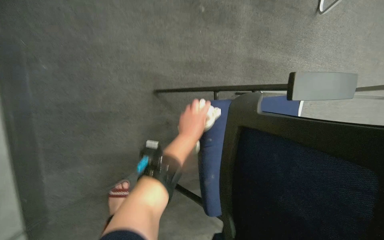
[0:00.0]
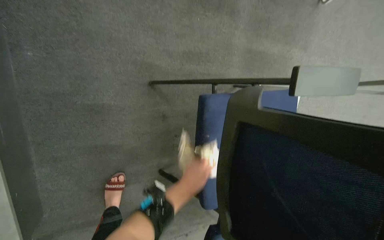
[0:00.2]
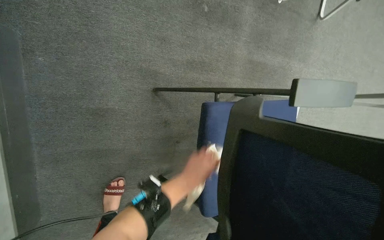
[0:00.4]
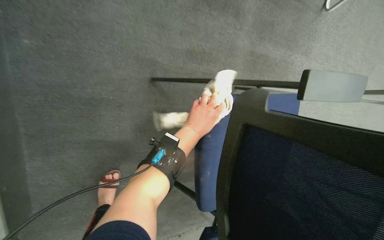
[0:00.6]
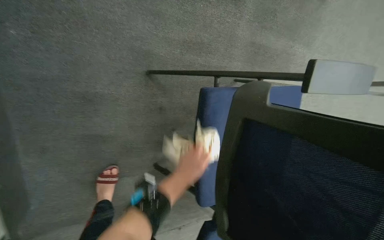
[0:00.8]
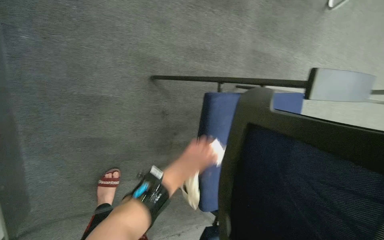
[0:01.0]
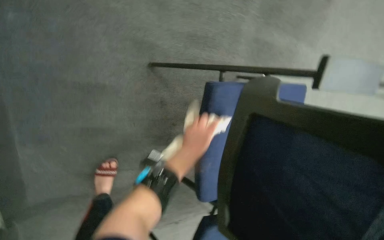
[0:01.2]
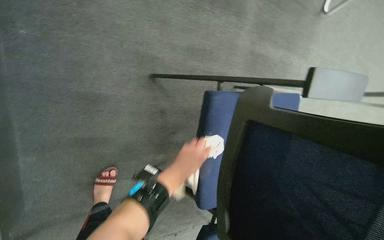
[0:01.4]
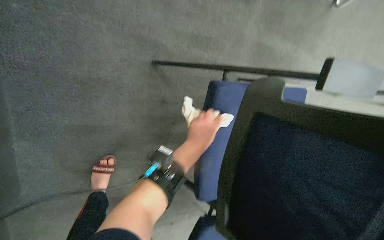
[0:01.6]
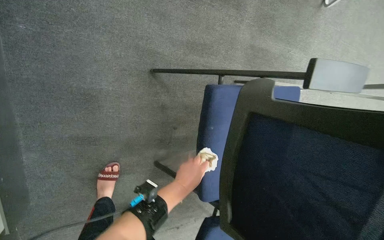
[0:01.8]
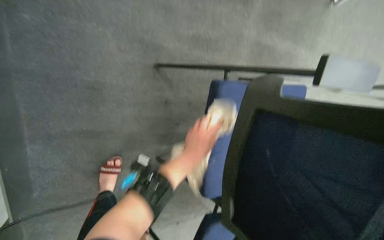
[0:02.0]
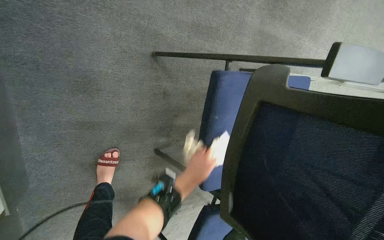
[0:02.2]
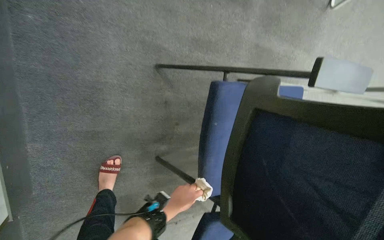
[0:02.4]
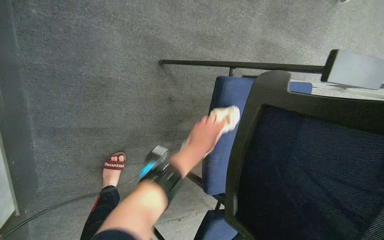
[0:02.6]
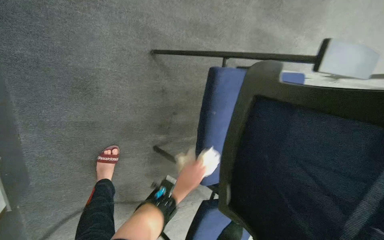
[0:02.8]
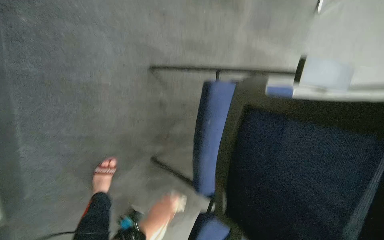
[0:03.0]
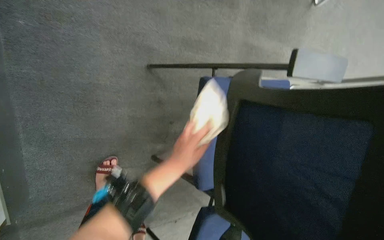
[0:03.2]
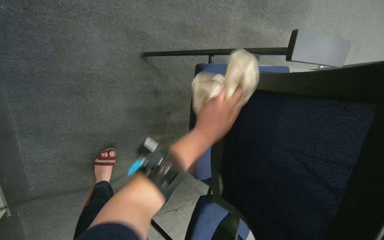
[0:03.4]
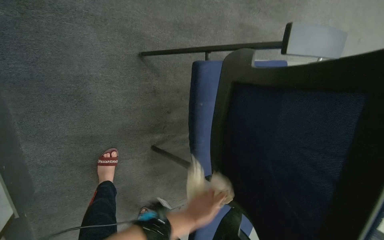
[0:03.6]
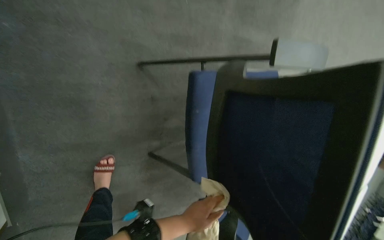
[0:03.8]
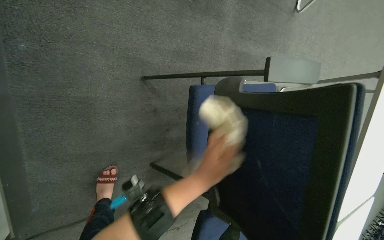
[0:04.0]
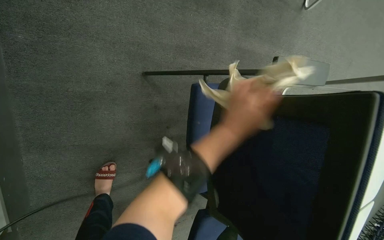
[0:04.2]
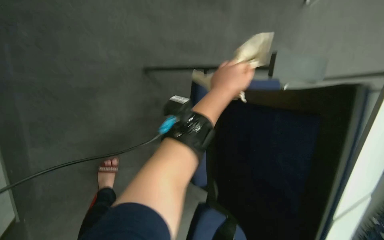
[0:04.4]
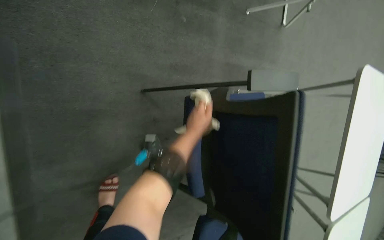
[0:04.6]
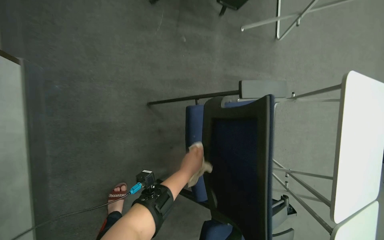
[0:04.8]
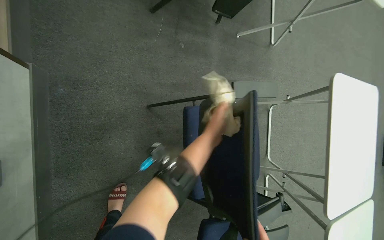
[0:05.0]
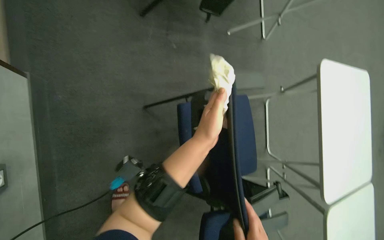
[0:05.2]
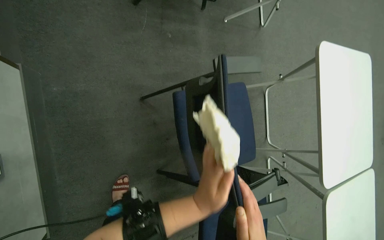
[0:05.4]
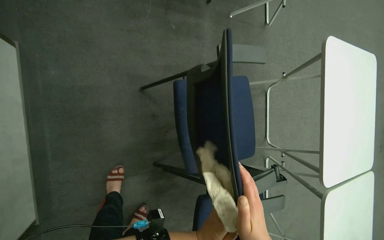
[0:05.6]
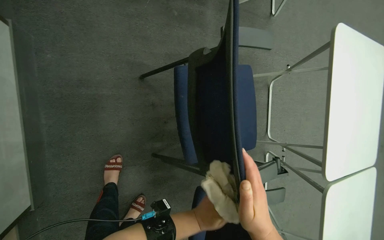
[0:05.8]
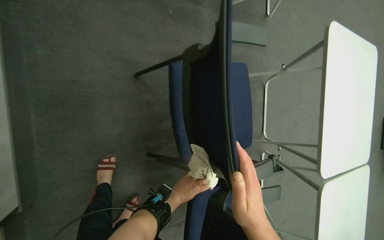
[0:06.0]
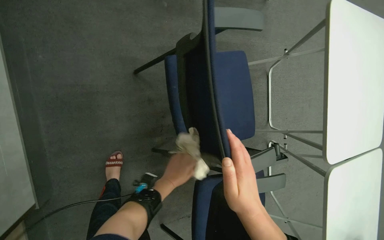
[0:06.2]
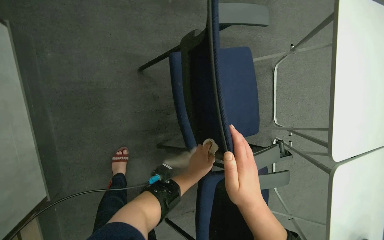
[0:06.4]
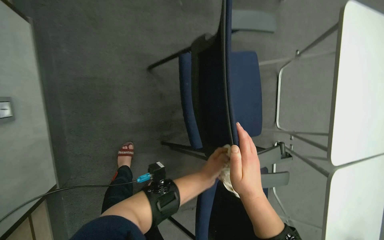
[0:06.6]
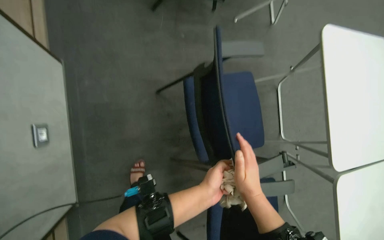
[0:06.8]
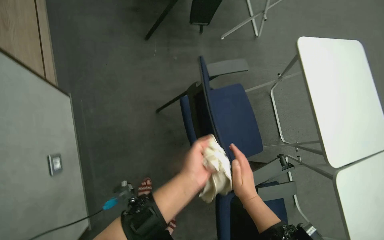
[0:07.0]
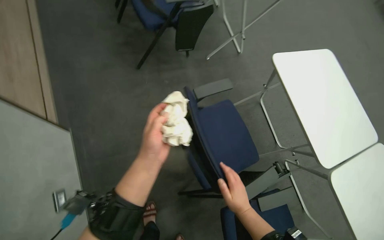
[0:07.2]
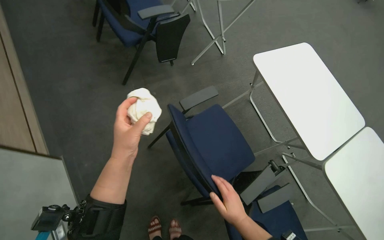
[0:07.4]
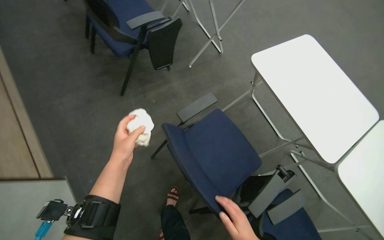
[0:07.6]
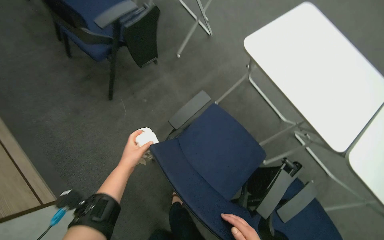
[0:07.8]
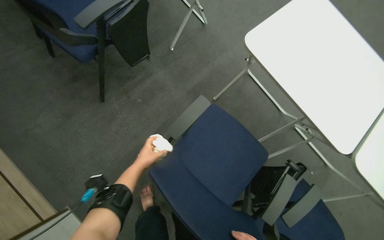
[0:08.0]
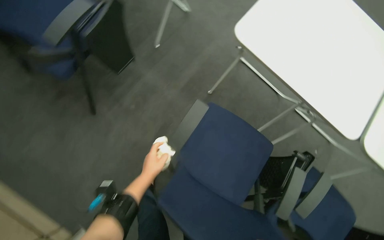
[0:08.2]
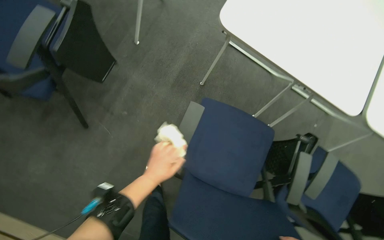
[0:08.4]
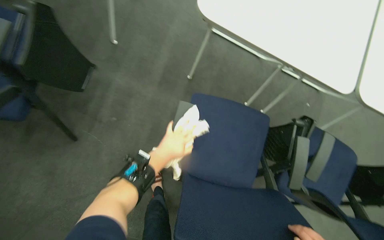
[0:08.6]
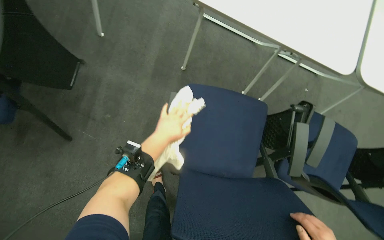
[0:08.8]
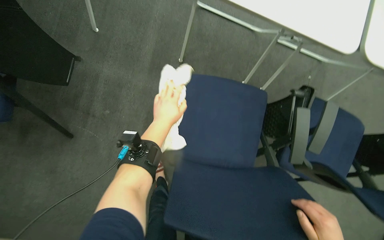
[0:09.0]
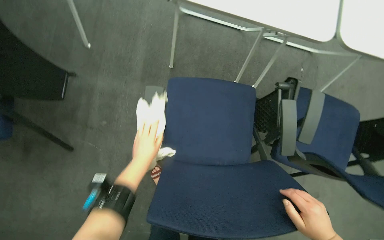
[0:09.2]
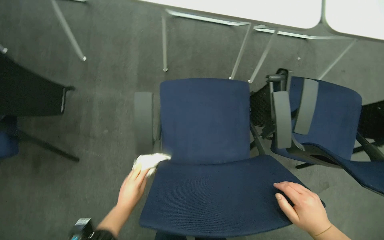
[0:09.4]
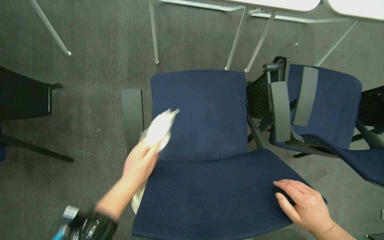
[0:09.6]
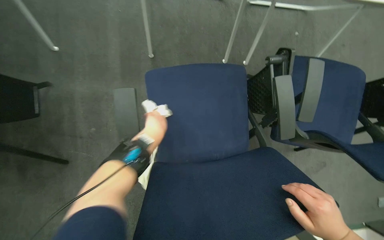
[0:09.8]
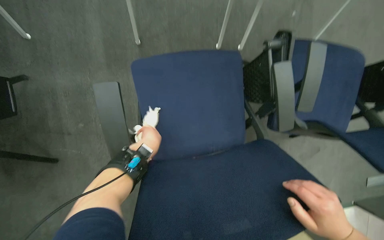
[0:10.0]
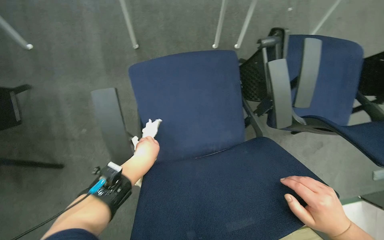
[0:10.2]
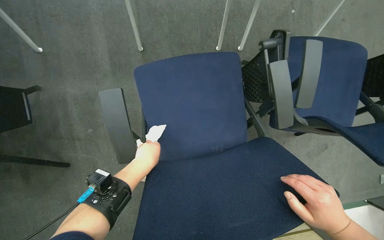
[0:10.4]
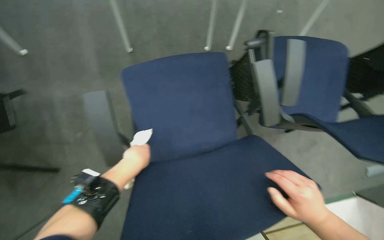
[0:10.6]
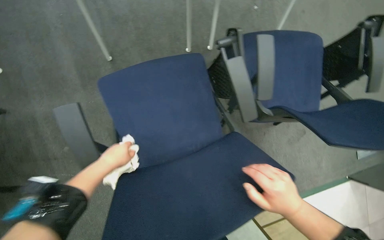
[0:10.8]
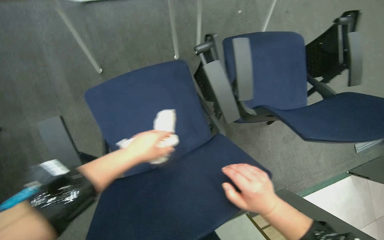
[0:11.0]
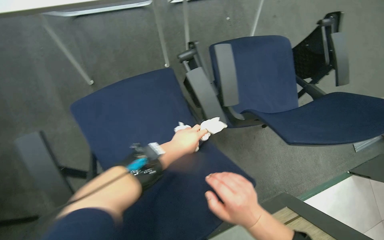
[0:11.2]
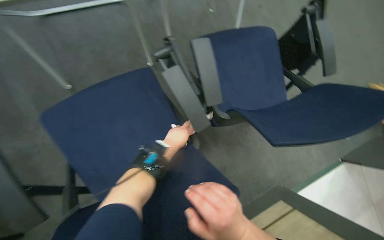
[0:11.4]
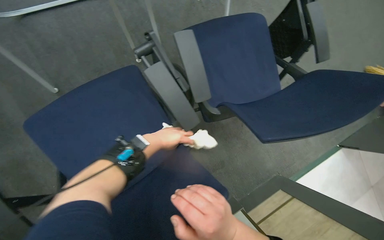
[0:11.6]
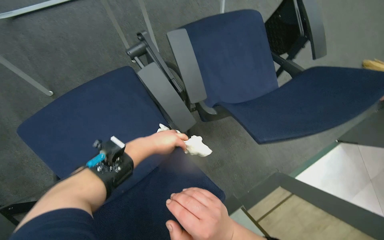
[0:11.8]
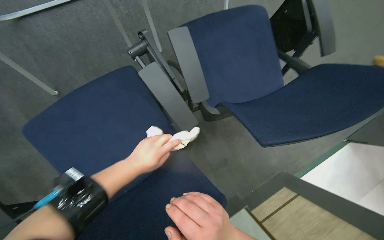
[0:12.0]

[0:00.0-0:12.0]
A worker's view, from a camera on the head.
Job: wiping surfaces.
The whole recording: Wiping conference room tables and chairs. The worker wipes down tables and chairs in the conference room, periodically rinsing the cloth.
0:00.0 to 0:01.6: The left hand swings up and down the picture, about 15 cm each way, with 3 reversals.
0:01.6 to 0:03.0: The left hand moves up and down the picture over approximately 20 cm, changing direction 2 times.
0:03.0 to 0:04.4: The left hand swings up and down the picture, approximately 35 cm each way, with 2 reversals.
0:06.0 to 0:07.6: The view tips upward by approximately 15 degrees. The scene rotates counterclockwise by approximately 30 degrees.
0:07.6 to 0:09.0: The view tilts about 25 degrees downward. The scene turns about 45 degrees counterclockwise in the picture.
0:09.0 to 0:10.4: The left hand goes up and down the picture, approximately 30 cm each way, reversing 2 times.

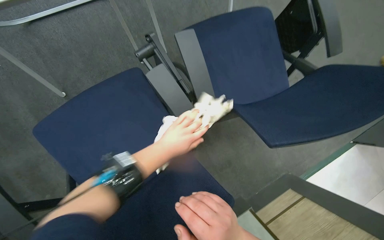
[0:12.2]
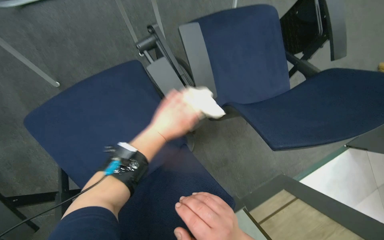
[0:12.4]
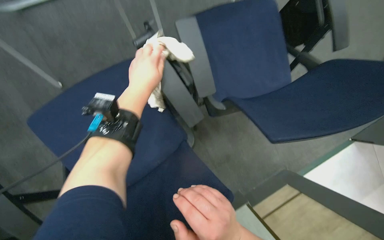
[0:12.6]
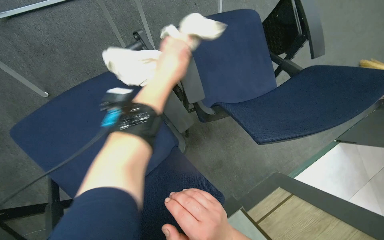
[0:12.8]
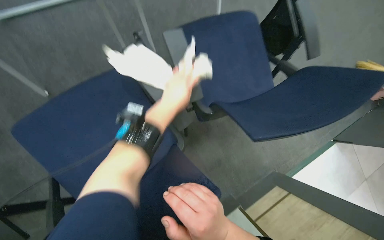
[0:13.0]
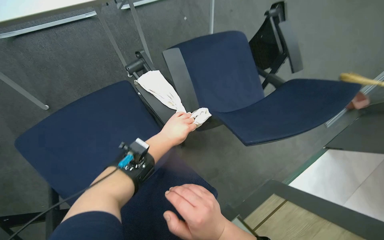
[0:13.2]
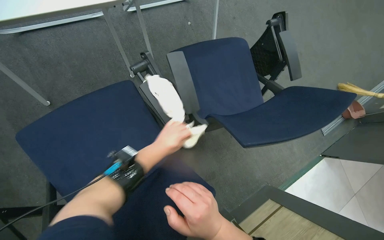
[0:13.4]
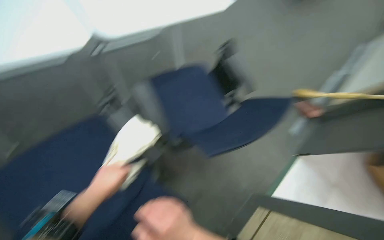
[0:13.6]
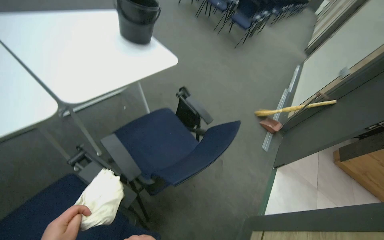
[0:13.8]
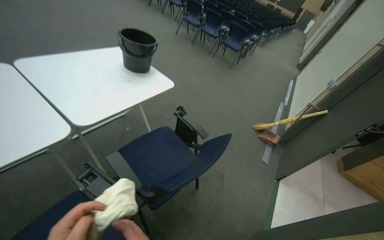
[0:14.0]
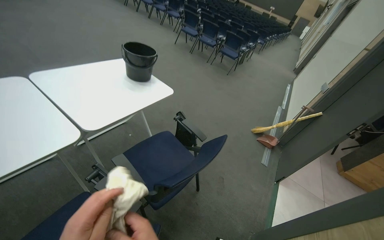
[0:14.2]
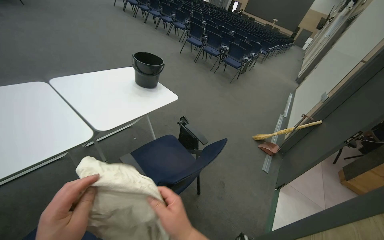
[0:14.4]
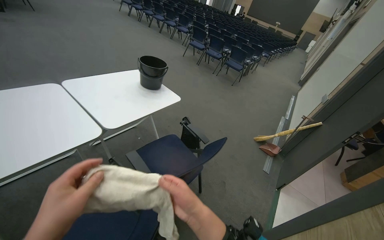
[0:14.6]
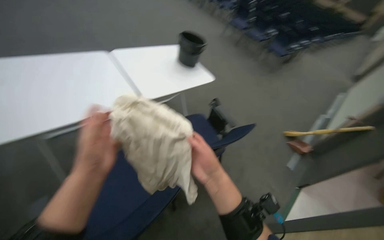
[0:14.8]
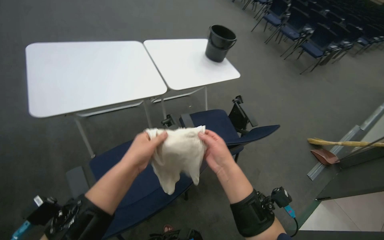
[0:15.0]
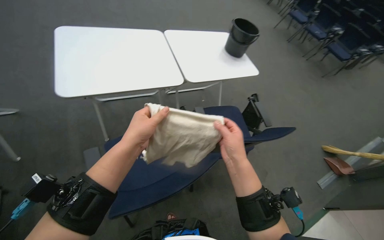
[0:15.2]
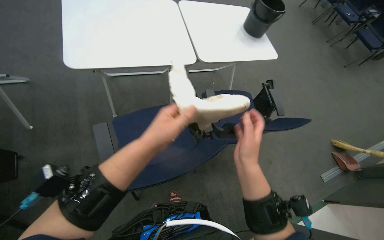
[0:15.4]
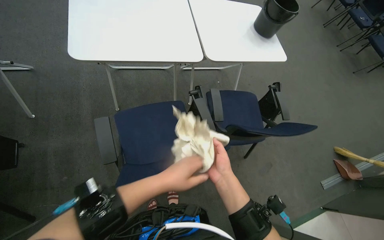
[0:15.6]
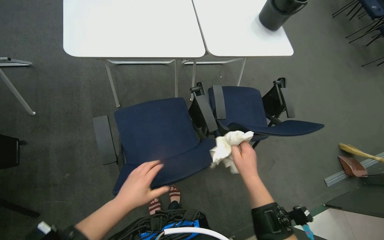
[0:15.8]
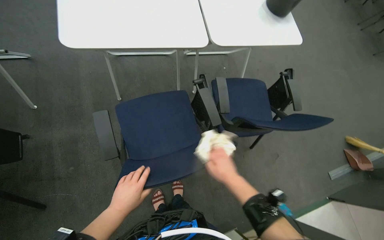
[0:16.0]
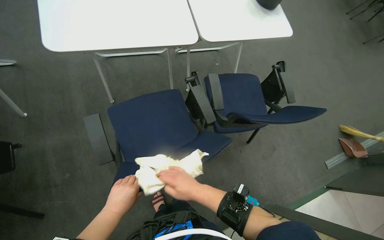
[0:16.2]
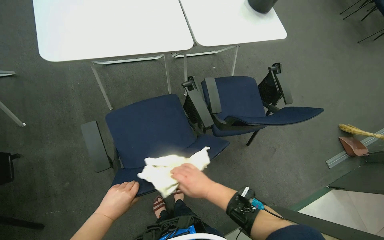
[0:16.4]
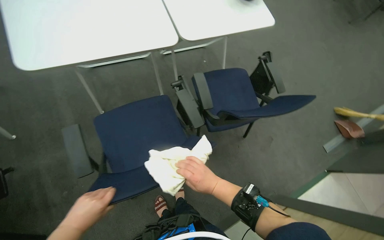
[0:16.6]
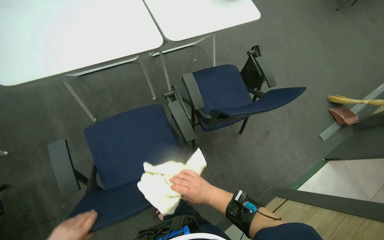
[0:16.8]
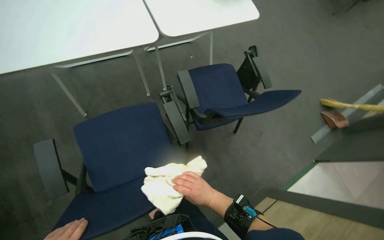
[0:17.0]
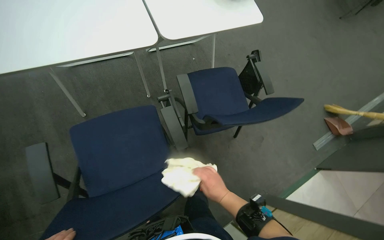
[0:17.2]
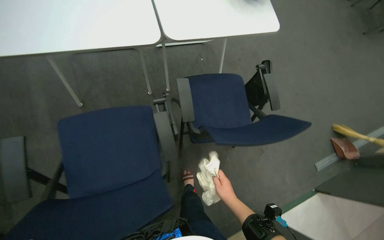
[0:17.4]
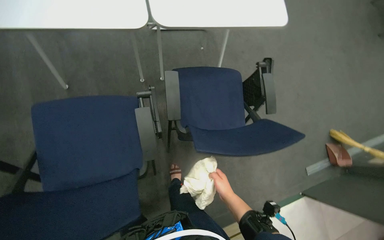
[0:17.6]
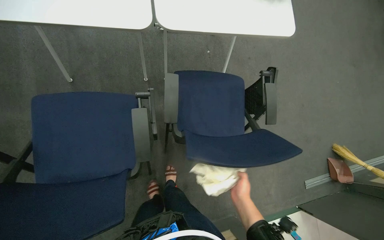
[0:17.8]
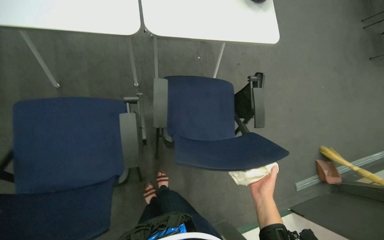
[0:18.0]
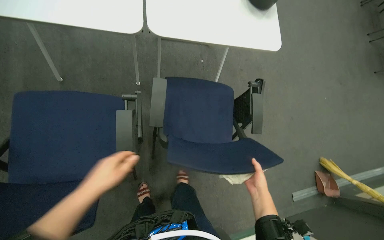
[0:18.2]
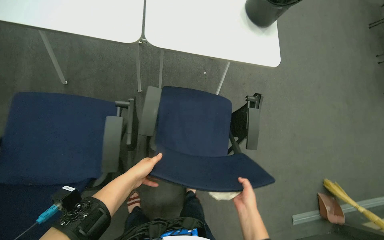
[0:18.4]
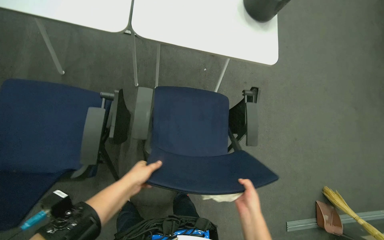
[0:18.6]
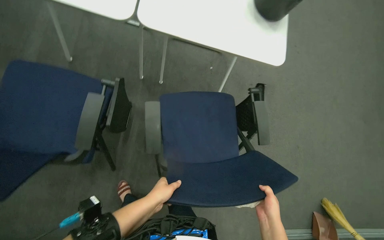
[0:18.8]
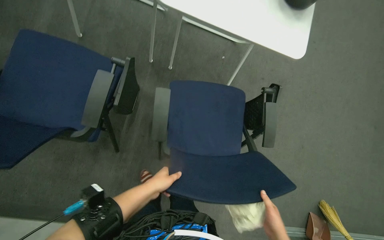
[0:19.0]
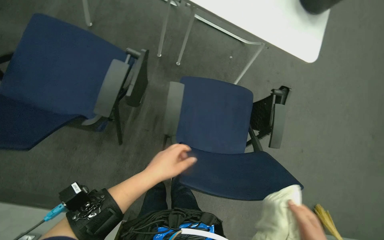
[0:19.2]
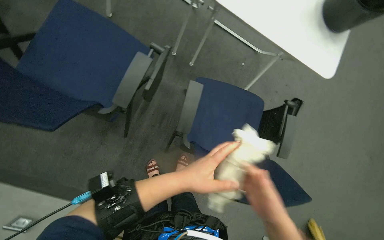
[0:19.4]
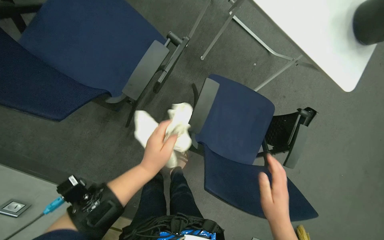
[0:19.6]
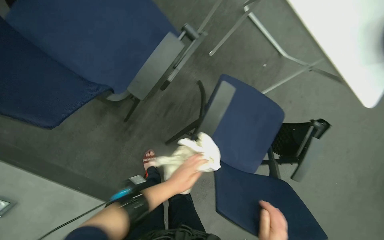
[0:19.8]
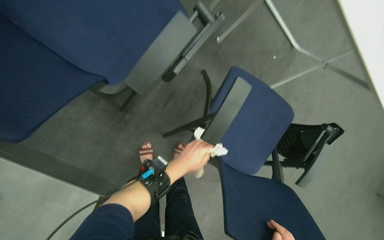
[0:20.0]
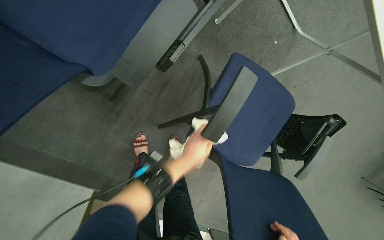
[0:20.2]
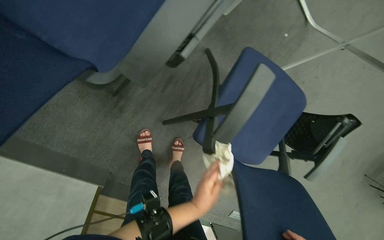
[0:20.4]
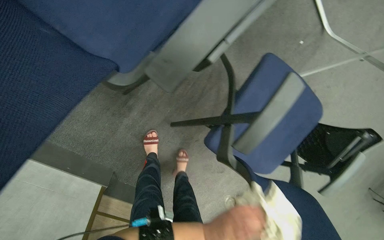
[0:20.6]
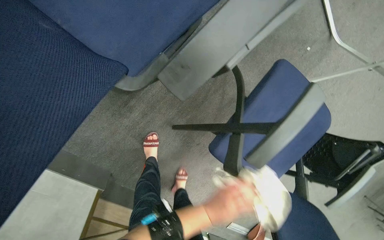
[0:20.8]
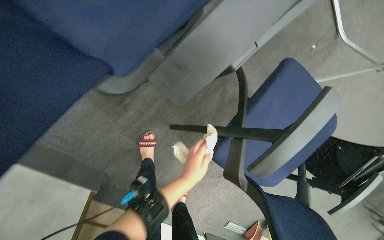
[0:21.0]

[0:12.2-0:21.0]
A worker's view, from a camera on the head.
Job: wiping surfaces.
The whole recording: Wiping conference room tables and chairs. The worker wipes down tables and chairs in the conference room, periodically rinsing the cloth.
0:12.2 to 0:13.6: The view tips upward by roughly 10 degrees. The left hand goes approximately 10 cm to the left.
0:13.6 to 0:15.2: The camera travels approximately 40 cm. The view swings roughly 15 degrees to the left. The camera pitches upward, by roughly 20 degrees.
0:15.2 to 0:16.6: The camera pitches downward, by about 15 degrees. The right hand is displaced down the picture by roughly 10 cm; the left hand travels to the left, down the picture and farther from the camera by approximately 35 cm.
0:16.6 to 0:18.0: The right hand heads to the right, covering some 40 cm.
0:18.0 to 0:19.6: The scene rotates clockwise by roughly 40 degrees.
0:19.6 to 0:21.0: The head travels about 40 cm. The view tips downward by roughly 15 degrees.
